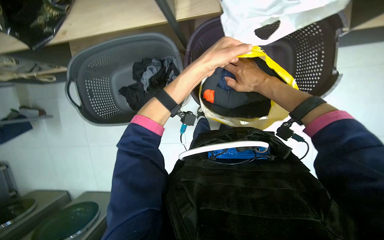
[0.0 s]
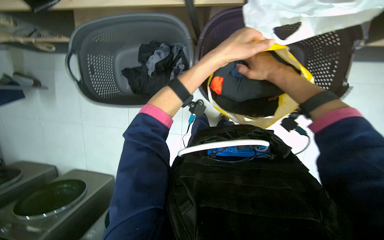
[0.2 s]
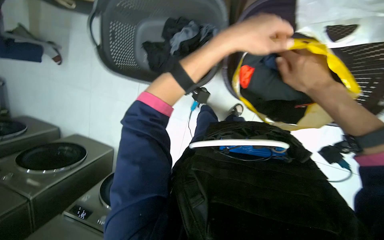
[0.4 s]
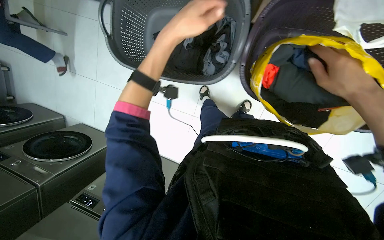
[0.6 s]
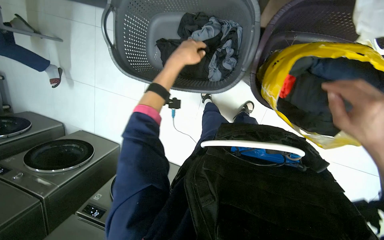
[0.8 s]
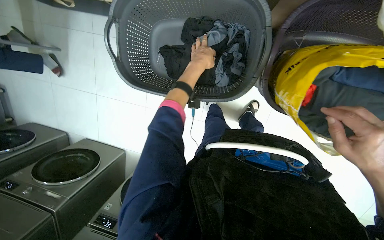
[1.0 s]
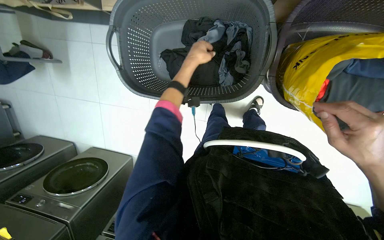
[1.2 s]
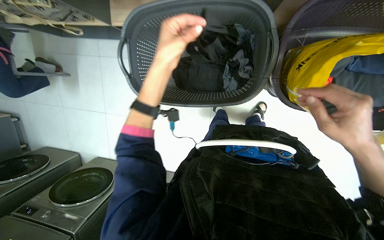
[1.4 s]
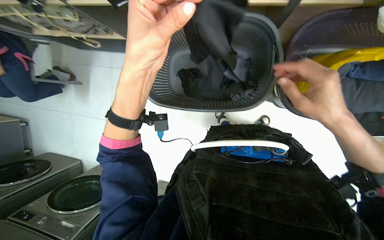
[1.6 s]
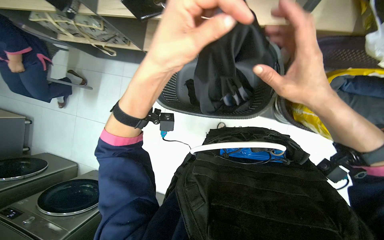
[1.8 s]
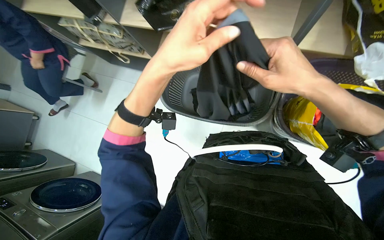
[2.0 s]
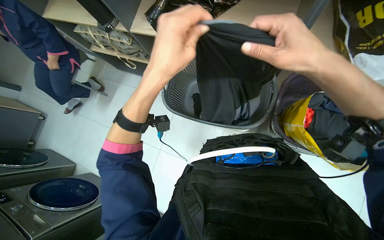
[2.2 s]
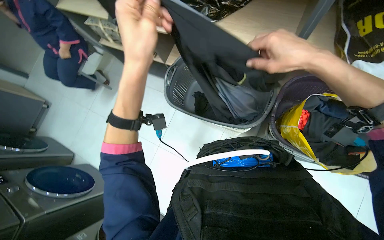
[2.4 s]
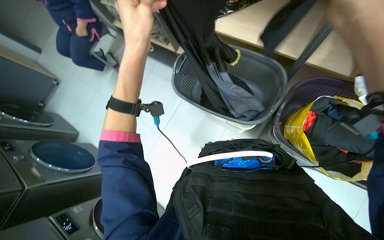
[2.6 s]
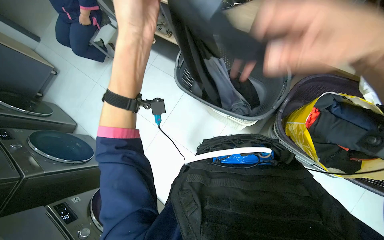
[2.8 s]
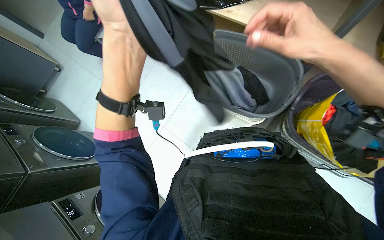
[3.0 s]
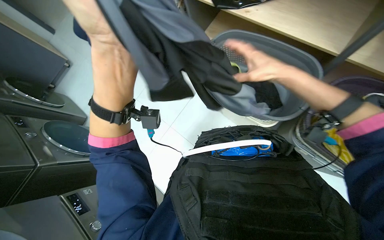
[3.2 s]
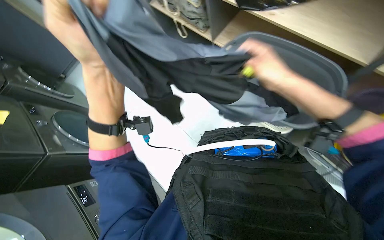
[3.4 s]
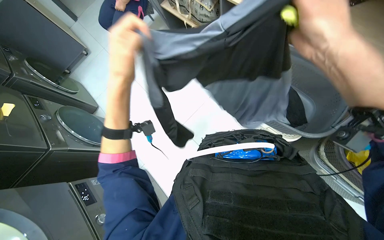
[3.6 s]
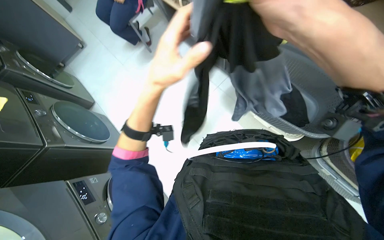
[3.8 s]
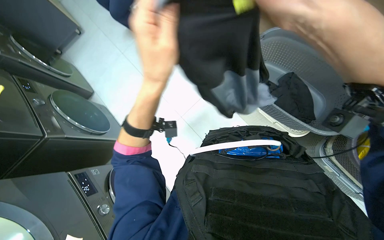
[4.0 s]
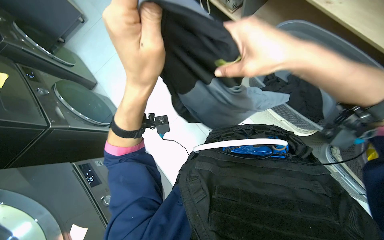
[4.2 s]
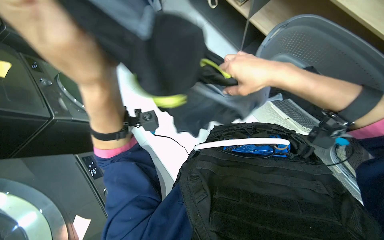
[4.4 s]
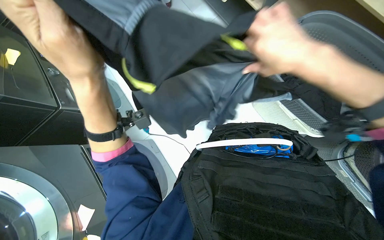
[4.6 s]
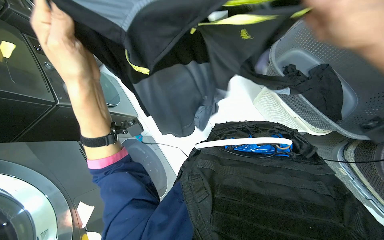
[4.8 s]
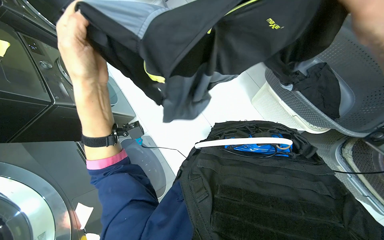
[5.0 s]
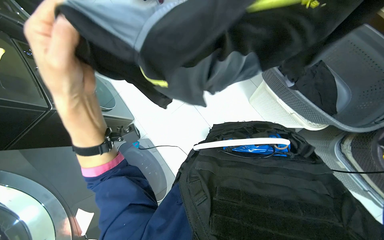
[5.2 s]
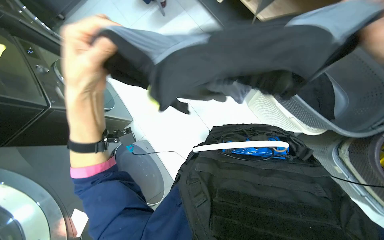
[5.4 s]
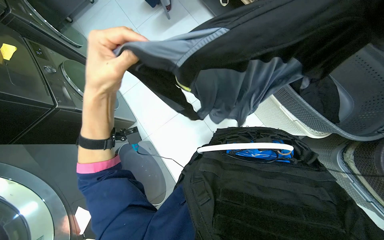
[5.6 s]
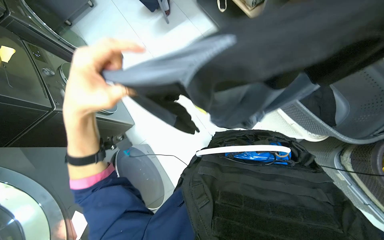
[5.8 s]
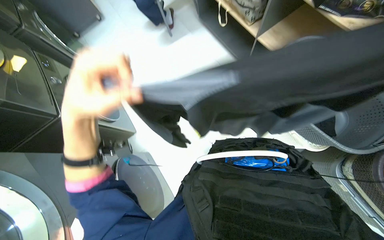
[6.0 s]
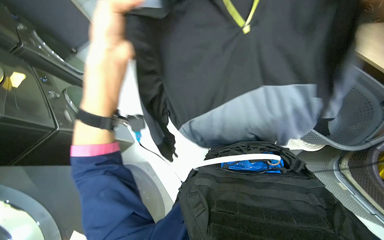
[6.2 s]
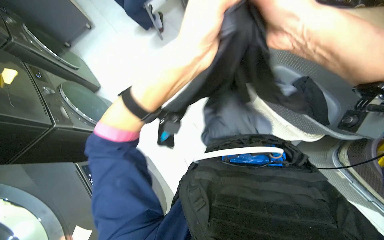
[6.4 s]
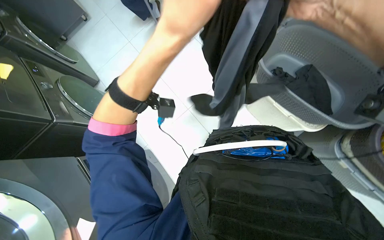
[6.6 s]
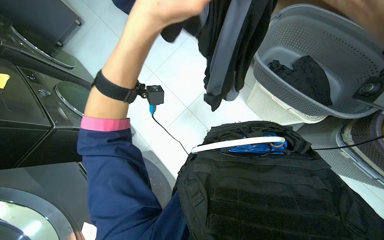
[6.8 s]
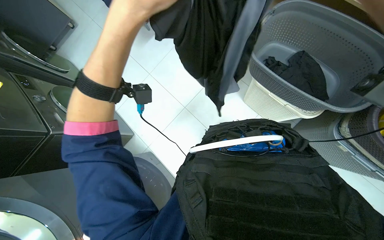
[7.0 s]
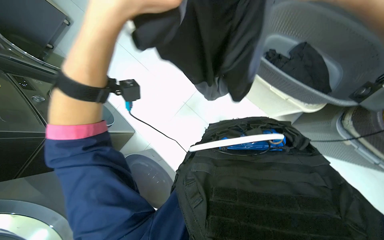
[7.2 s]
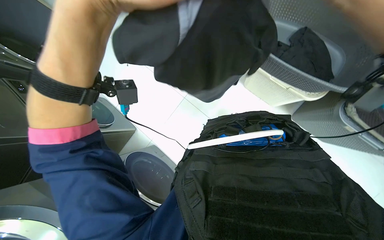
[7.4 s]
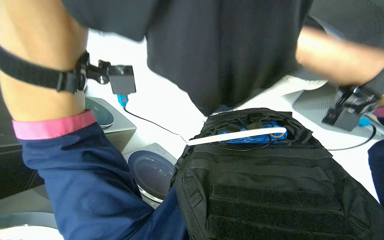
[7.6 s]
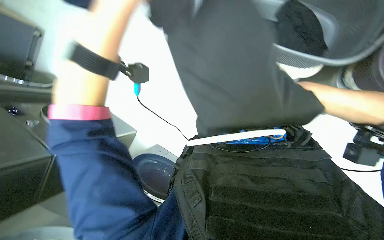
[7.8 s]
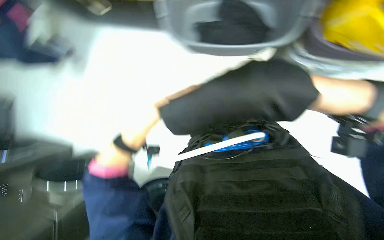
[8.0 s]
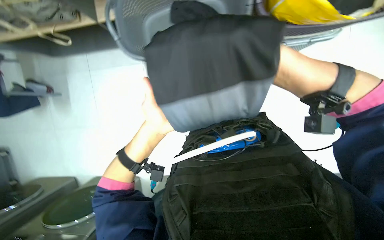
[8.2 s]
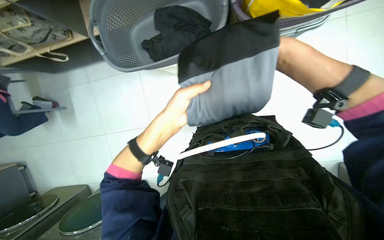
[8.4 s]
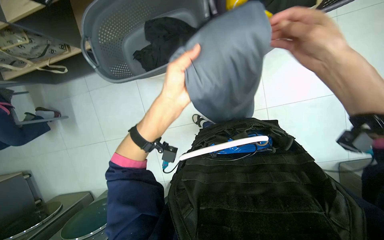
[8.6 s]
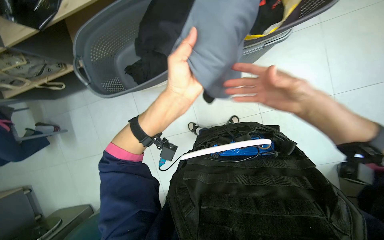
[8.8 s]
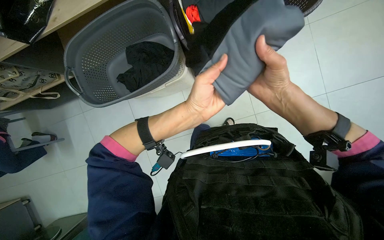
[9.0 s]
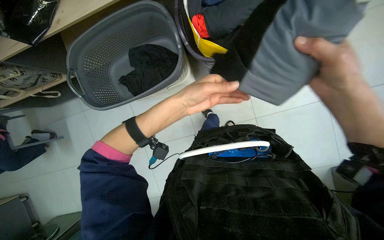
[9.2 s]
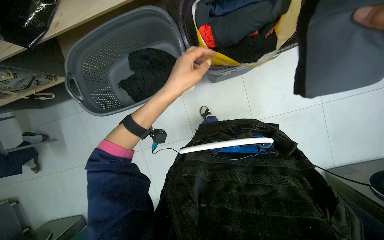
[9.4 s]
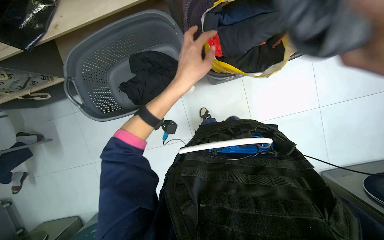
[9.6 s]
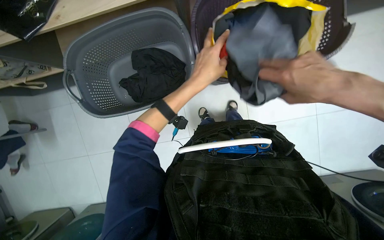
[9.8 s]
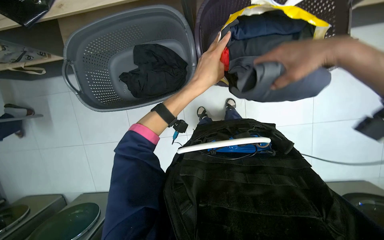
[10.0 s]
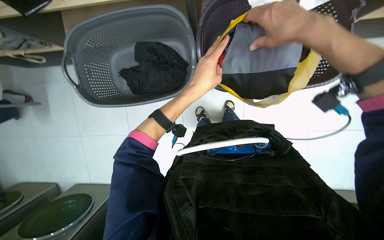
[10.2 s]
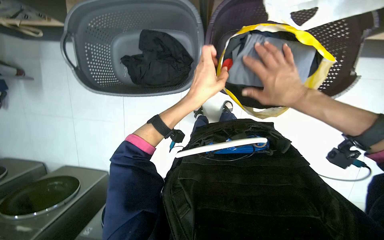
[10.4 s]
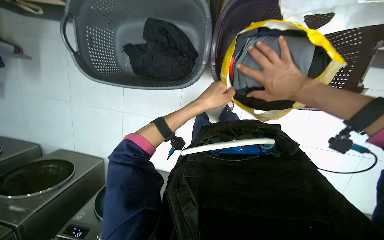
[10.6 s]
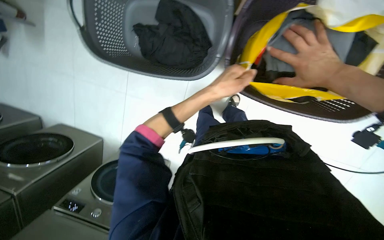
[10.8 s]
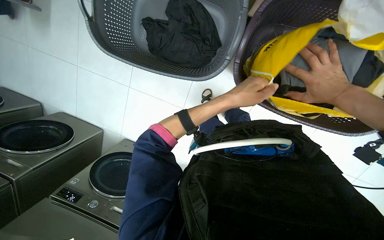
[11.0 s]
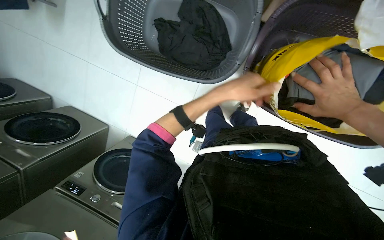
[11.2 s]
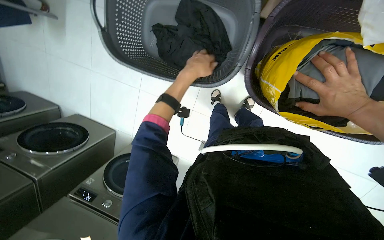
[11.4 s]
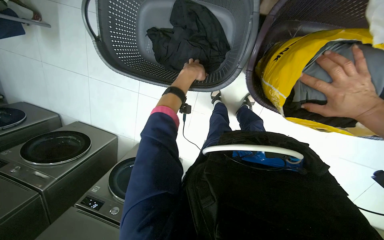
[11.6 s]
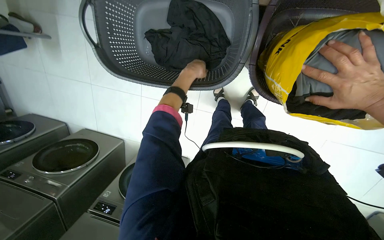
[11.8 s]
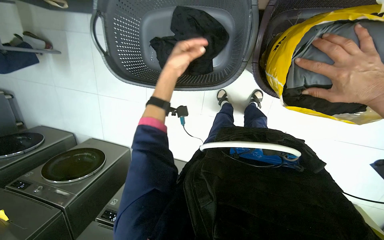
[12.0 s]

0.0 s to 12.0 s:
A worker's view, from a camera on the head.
Job: managing laundry.
The whole recording: Sorting and packing laundry into bags. The worker sorts and places clean clothes into different bags and baskets.
0.0 to 1.6 s: The left hand moves to the left, about 40 cm.
1.6 to 3.0 s: The scene turns roughly 25 degrees clockwise in the picture. The right hand heads up the picture and to the left, covering some 15 cm.
3.0 to 4.4 s: The right hand swings nearer and farther, some 20 cm each way, with 2 reversals. Meanwhile the left hand heads down the picture, covering about 15 cm, and moves roughly 10 cm farther from the camera and comes back.
10.4 to 12.0 s: The left hand heads up the picture, to the left and farther from the camera, covering about 30 cm.

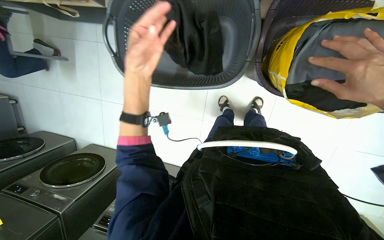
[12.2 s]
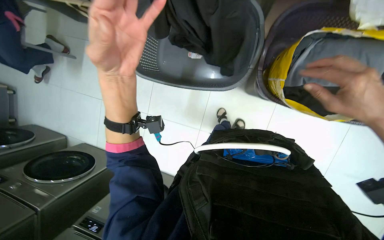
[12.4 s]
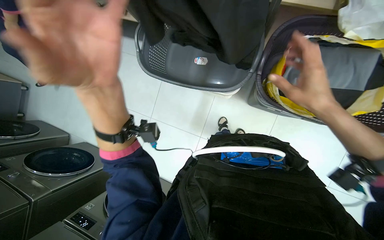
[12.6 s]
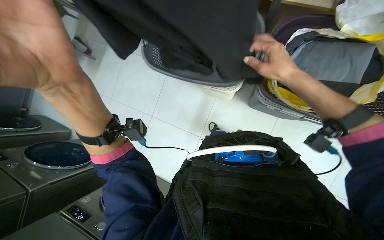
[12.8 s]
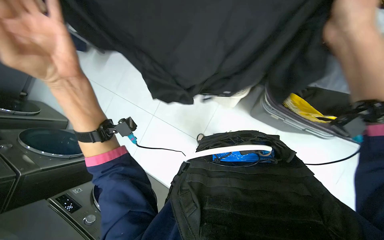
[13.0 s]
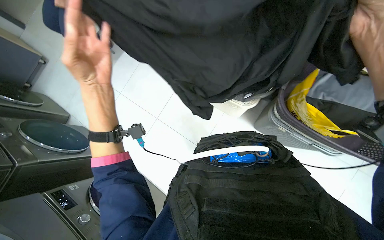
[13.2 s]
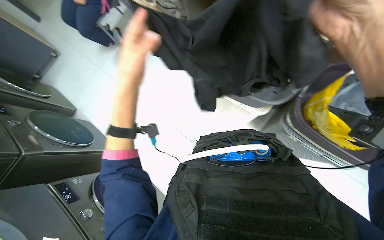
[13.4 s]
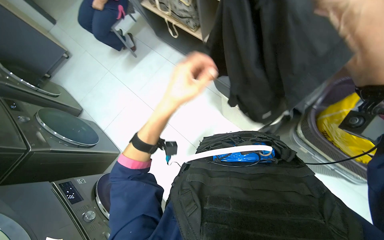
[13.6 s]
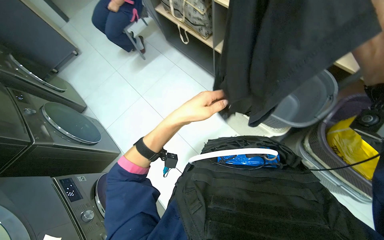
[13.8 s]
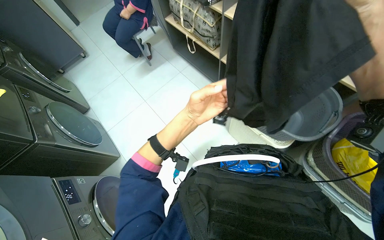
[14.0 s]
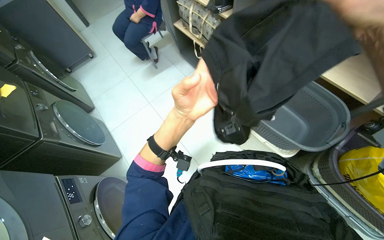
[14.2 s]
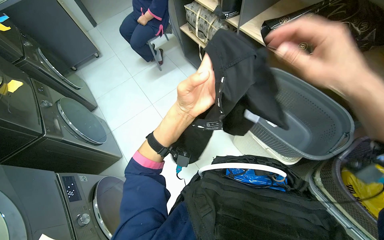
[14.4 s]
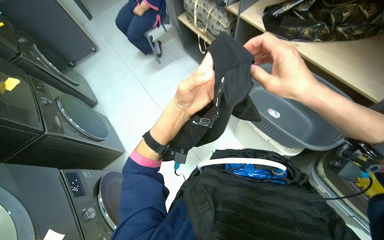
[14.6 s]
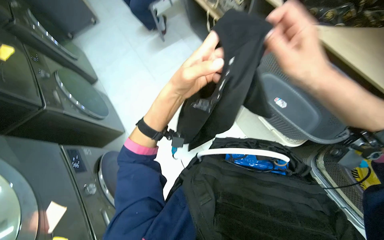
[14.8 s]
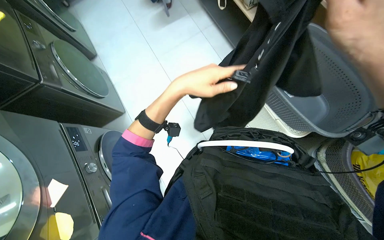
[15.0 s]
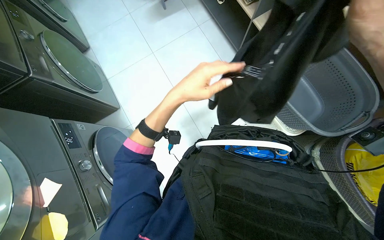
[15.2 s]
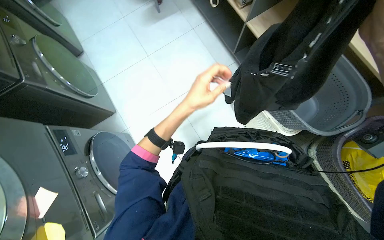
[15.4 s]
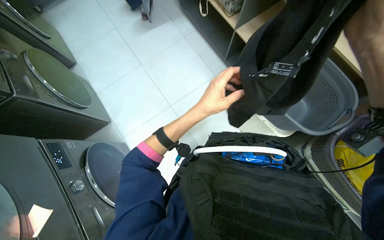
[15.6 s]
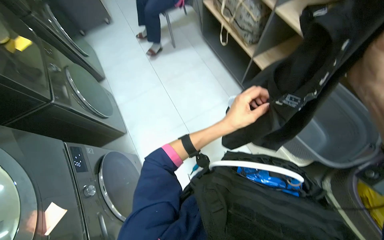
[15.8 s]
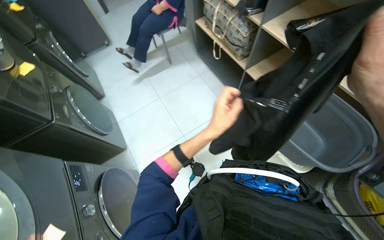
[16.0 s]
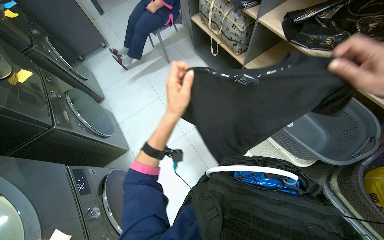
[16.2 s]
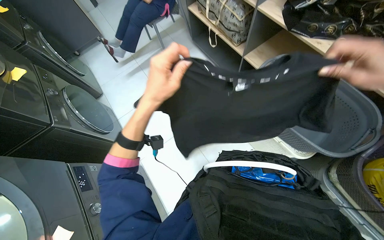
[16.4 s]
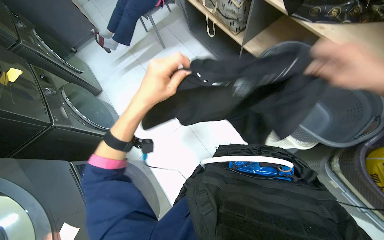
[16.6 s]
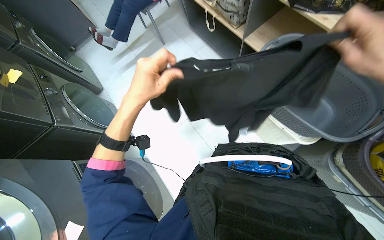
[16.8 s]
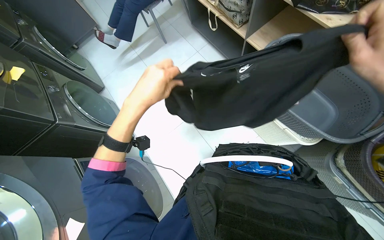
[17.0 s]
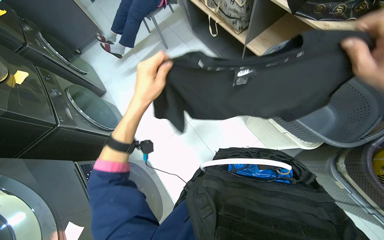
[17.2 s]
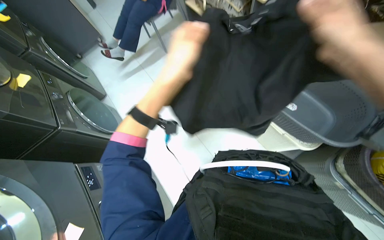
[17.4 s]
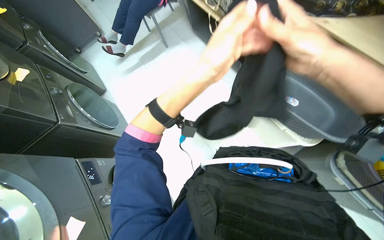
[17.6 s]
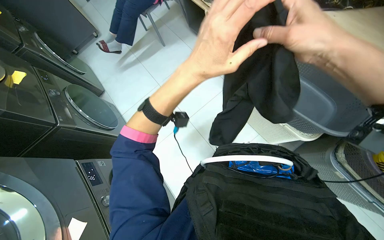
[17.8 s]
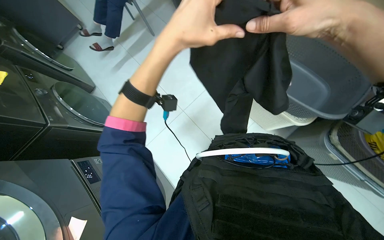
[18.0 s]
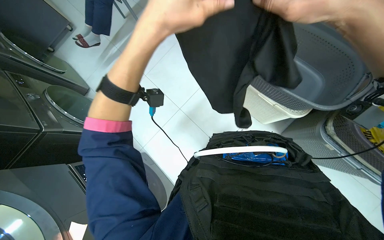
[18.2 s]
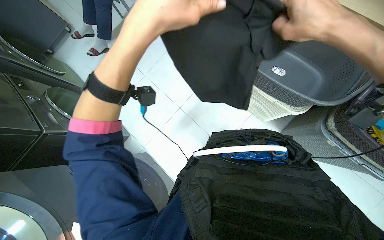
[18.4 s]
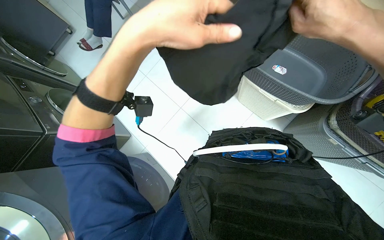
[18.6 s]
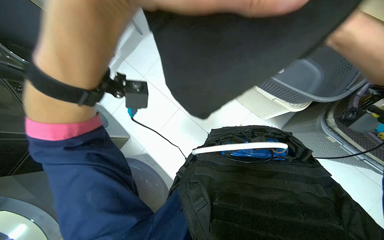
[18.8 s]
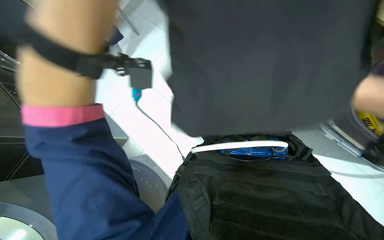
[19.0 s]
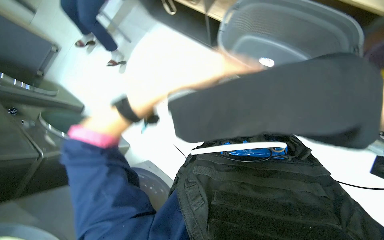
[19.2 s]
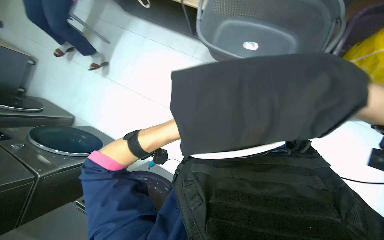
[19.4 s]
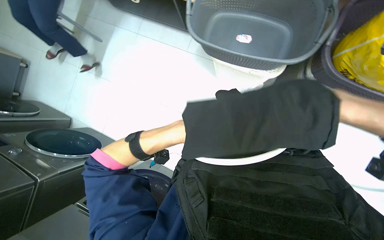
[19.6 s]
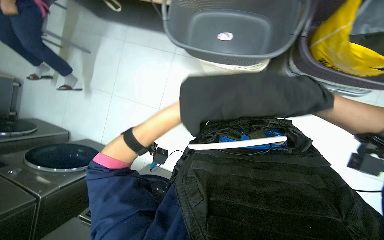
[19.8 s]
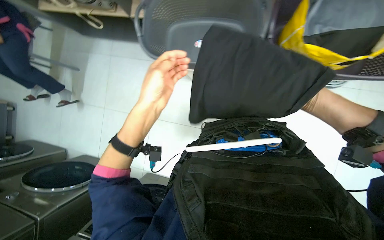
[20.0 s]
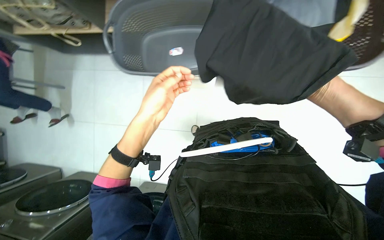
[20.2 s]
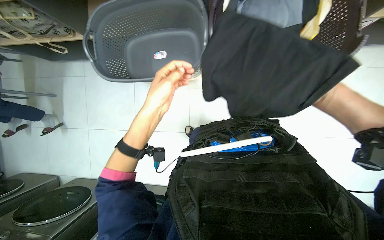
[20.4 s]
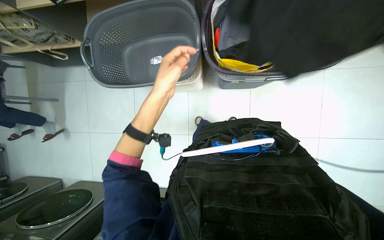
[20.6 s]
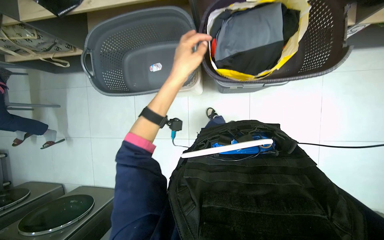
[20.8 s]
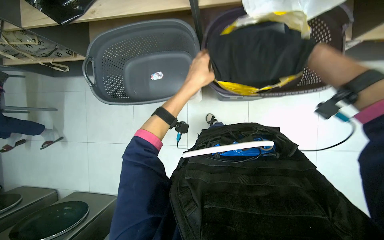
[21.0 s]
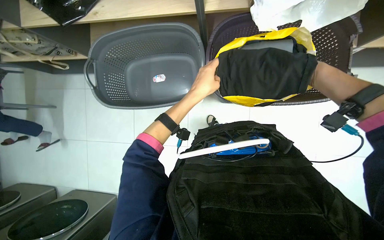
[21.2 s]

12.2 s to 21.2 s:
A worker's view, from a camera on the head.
Job: managing laundry.
The whole recording: Sorting and packing laundry into bags. The worker sorts and places clean clothes into different bags and baskets.
12.2 to 13.8 s: The view tilts about 20 degrees upward. The scene turns about 35 degrees clockwise in the picture. The left hand heads down the picture, covering approximately 20 cm, and reaches about 20 cm nearer to the camera, then returns.
13.8 to 15.2 s: The view tips downward by approximately 15 degrees.
16.6 to 18.2 s: The left hand goes about 10 cm up the picture.
18.2 to 19.8 s: The left hand goes nearer and farther, about 20 cm each way, reversing 2 times.
19.8 to 21.2 s: The left hand moves to the right, some 30 cm.
